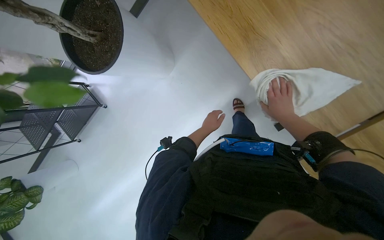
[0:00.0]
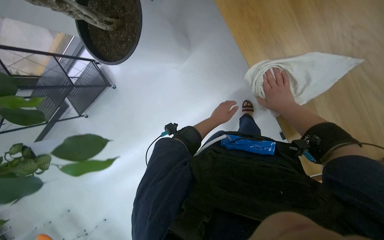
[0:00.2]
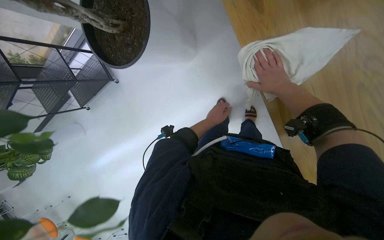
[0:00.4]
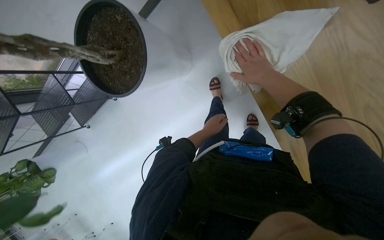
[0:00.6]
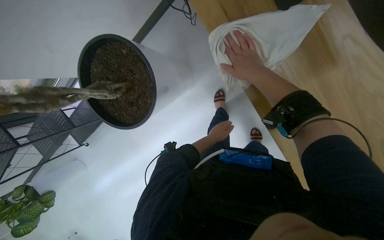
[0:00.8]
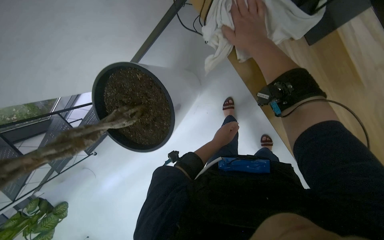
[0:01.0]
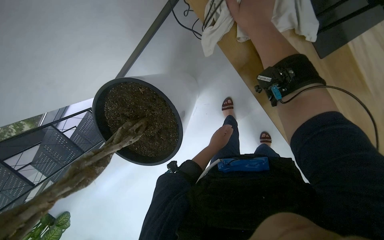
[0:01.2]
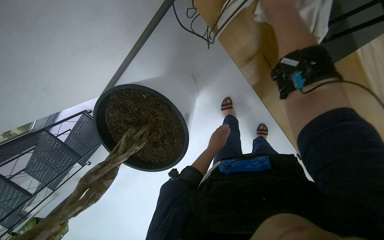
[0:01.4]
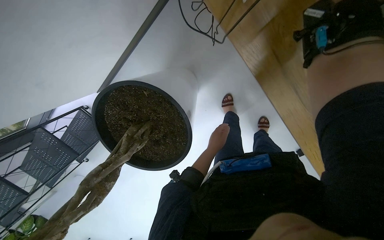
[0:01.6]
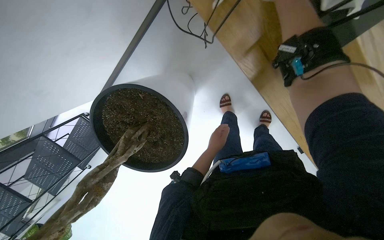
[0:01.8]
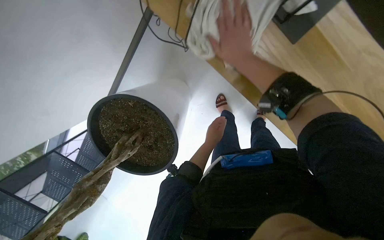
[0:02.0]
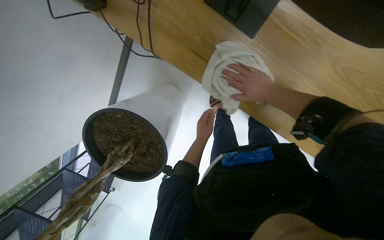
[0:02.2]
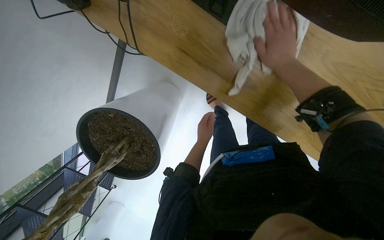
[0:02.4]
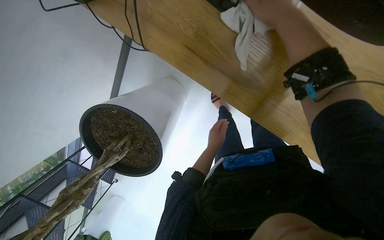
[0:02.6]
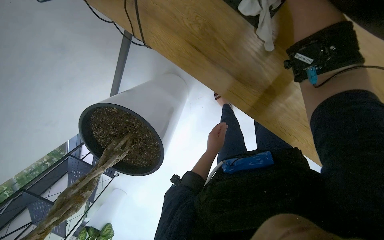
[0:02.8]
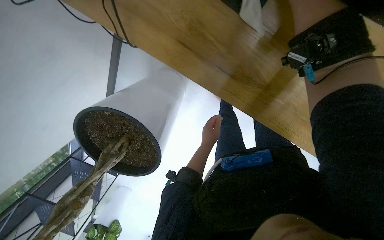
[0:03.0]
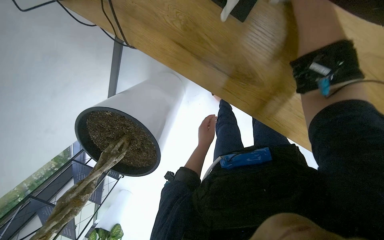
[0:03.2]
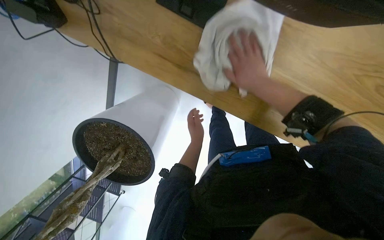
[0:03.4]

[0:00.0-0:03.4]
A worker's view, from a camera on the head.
Job: wiping surfaces.
The whole recording: Wiping wooden table. The worker wipes a wooden table surface with a white cloth.
0:00.0 to 0:01.6: The head travels roughly 50 cm.

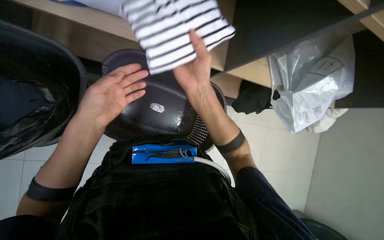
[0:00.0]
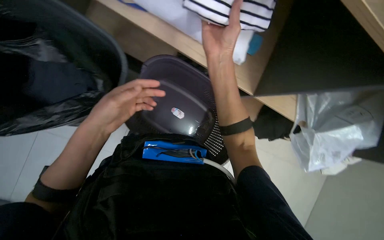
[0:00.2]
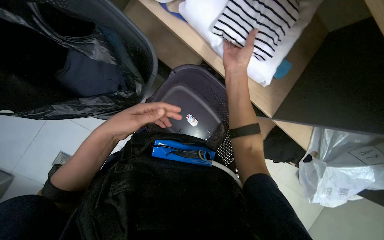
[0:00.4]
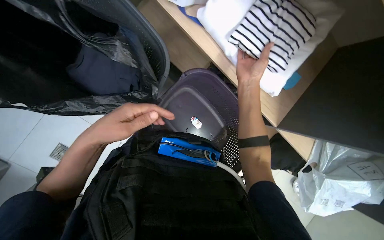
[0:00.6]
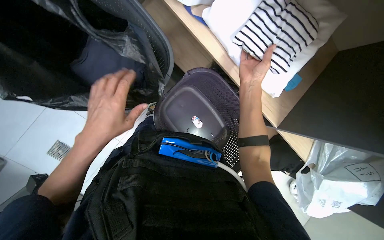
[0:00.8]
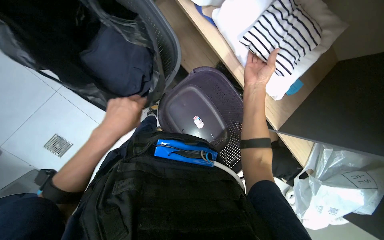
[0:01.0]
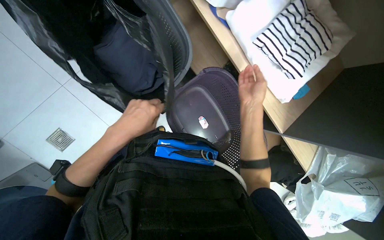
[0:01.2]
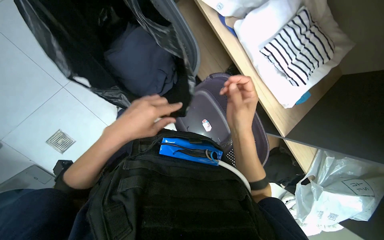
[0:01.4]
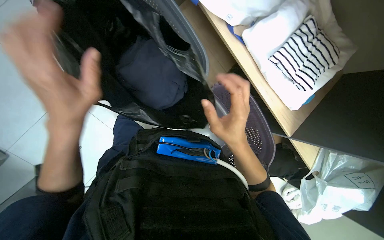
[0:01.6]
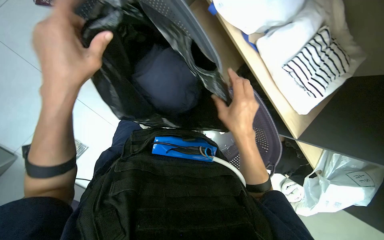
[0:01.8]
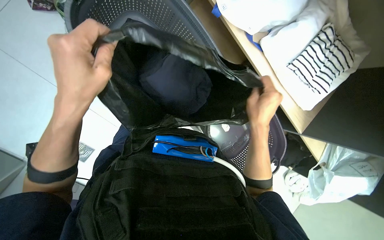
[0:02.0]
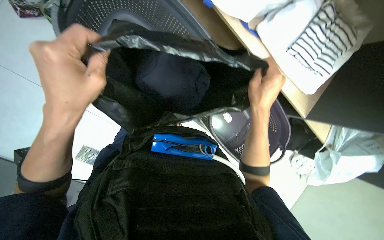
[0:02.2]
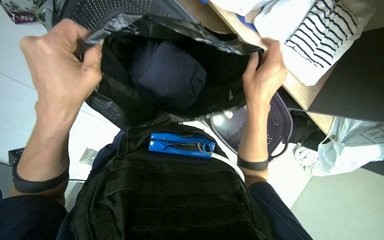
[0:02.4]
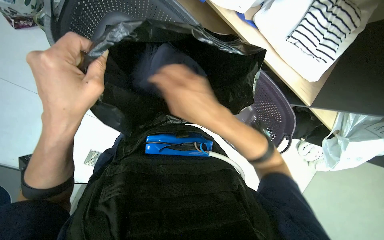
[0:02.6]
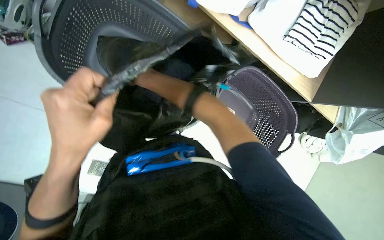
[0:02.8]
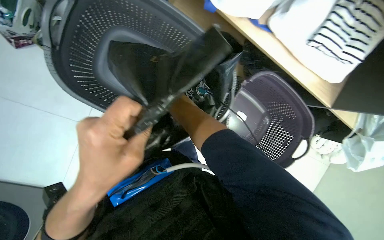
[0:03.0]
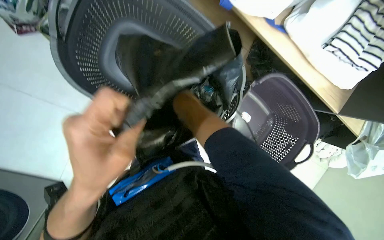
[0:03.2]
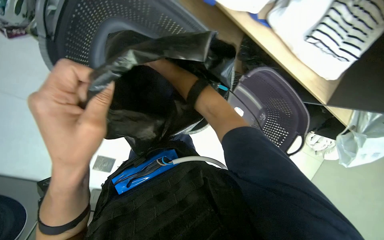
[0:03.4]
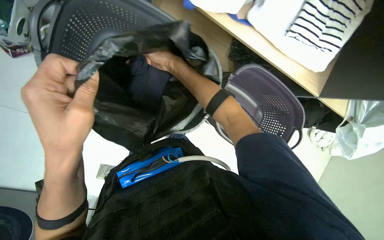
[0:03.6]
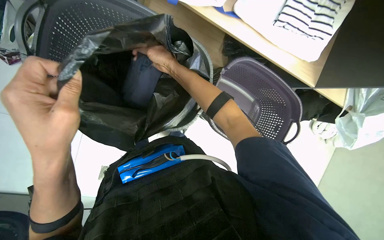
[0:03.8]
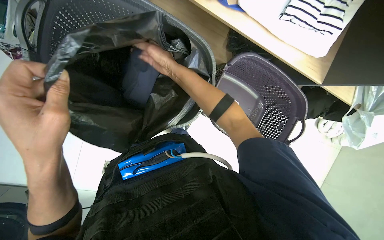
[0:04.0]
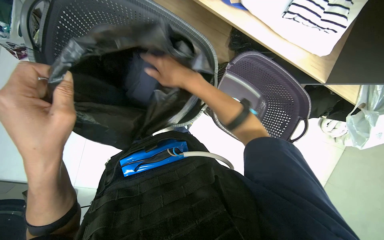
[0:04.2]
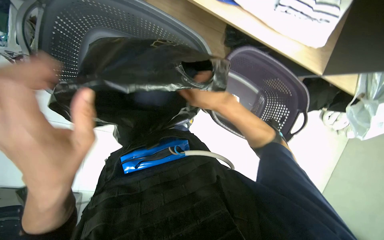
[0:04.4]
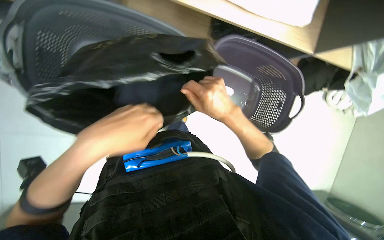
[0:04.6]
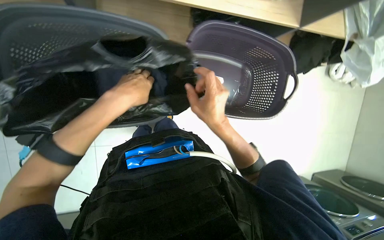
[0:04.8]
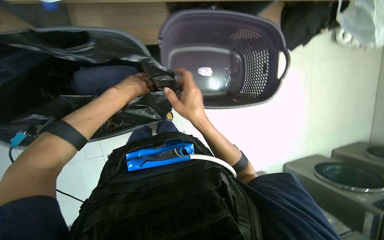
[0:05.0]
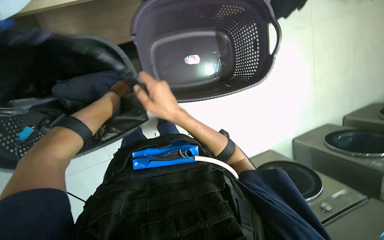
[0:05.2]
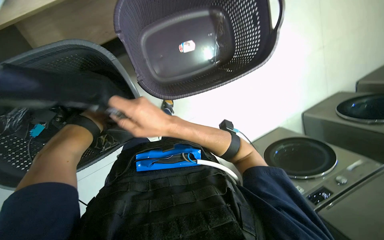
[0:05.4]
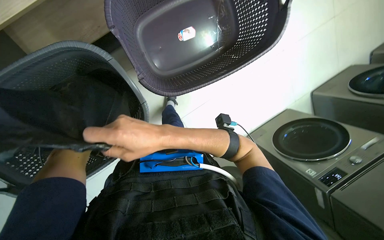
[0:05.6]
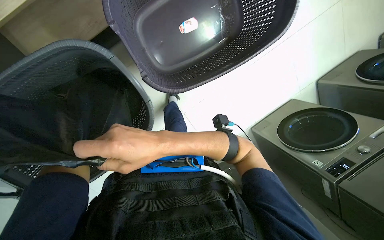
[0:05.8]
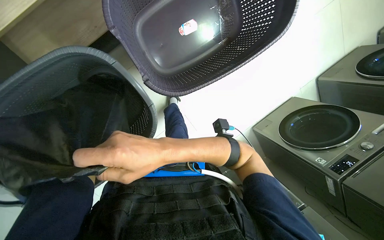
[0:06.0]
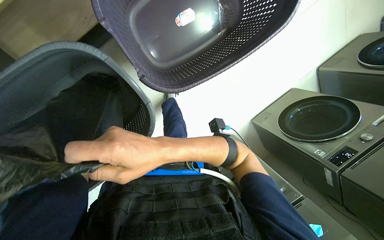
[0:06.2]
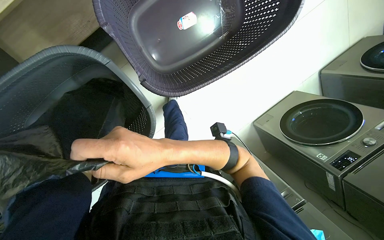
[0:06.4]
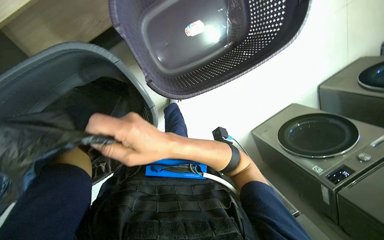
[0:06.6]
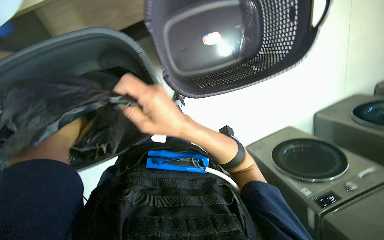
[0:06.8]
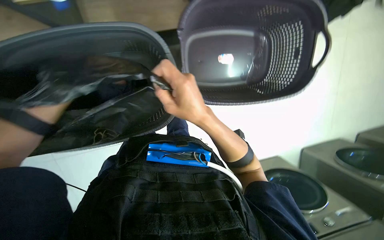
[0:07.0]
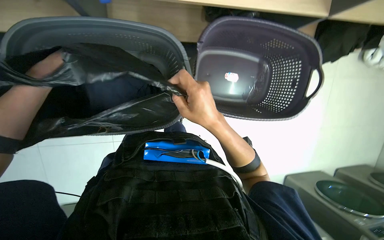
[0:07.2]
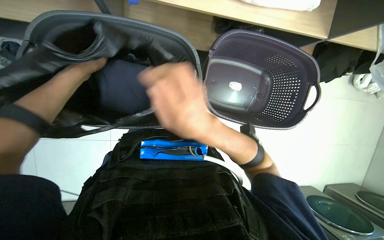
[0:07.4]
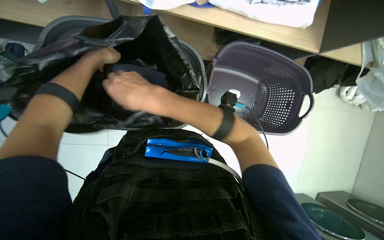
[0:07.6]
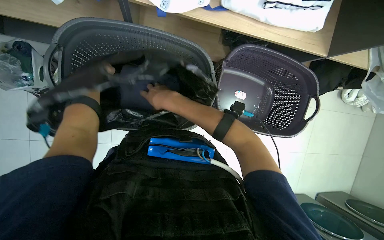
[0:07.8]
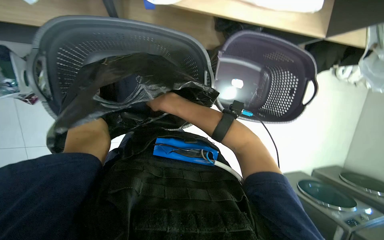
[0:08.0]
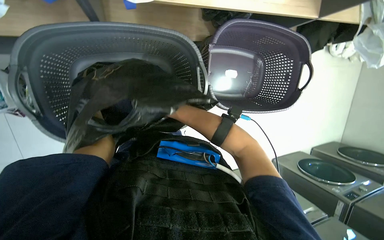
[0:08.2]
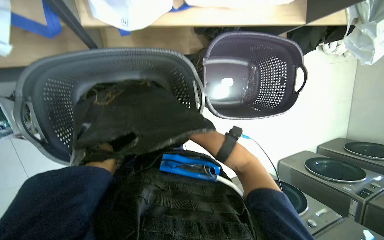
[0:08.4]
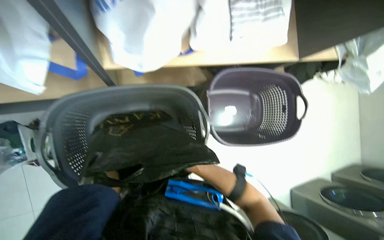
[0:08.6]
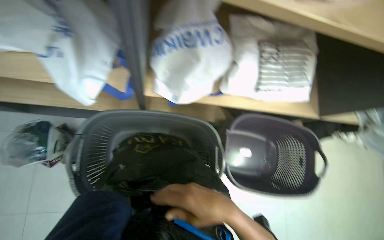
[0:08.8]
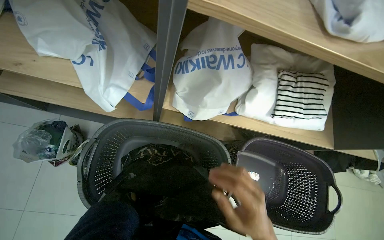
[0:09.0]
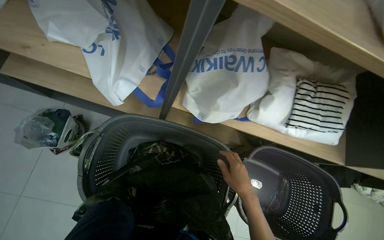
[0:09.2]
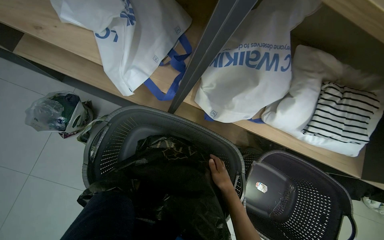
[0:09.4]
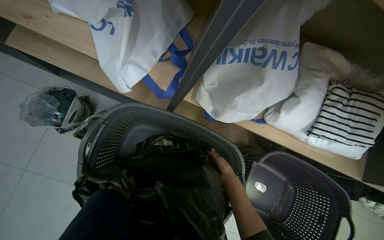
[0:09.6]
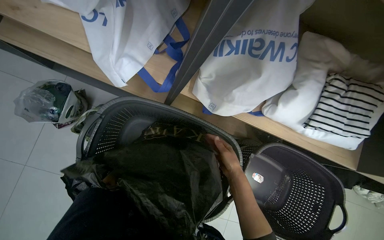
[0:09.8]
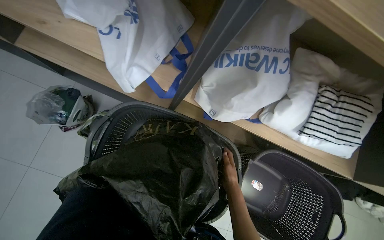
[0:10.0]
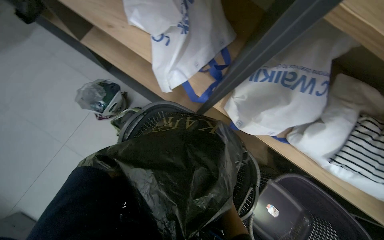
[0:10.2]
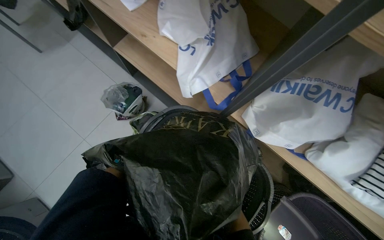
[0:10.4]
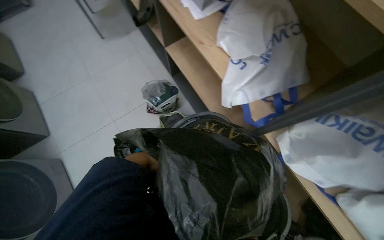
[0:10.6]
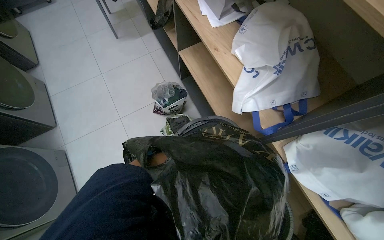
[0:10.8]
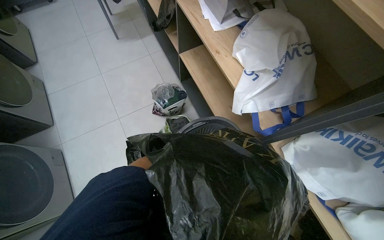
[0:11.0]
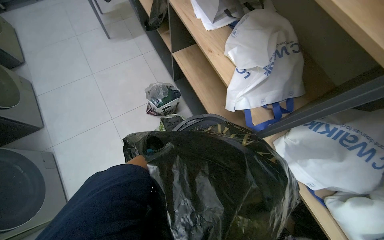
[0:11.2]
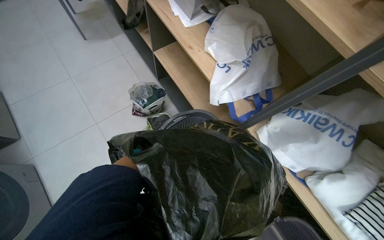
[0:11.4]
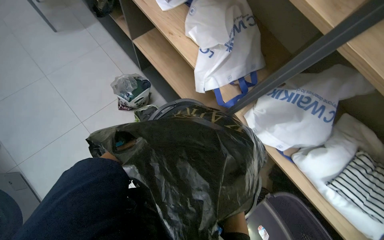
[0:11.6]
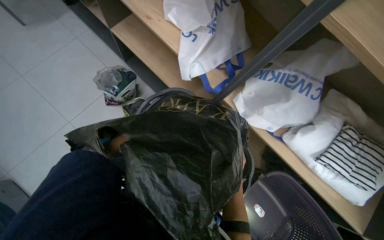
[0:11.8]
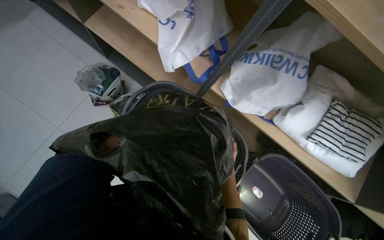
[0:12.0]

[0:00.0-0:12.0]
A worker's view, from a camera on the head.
Job: managing laundry.
The whole recording: Packing clothes into a bag. The worker transfers folded clothes from a basket and shelf into a black bag.
0:00.0 to 0:01.6: Everything in view rotates approximately 35 degrees clockwise.
0:01.6 to 0:03.0: The view tilts some 15 degrees downward.
0:04.4 to 0:06.0: The camera is aimed approximately 20 degrees further to the left. The wearer looks approximately 25 degrees further downward. Everything in view rotates approximately 45 degrees counterclockwise.
0:06.0 to 0:07.6: The camera pitches upward, by about 20 degrees. The scene turns approximately 40 degrees clockwise in the picture.
0:07.6 to 0:09.0: The camera pitches upward, by some 20 degrees.
0:09.0 to 0:10.4: The wearer looks approximately 30 degrees further to the left.

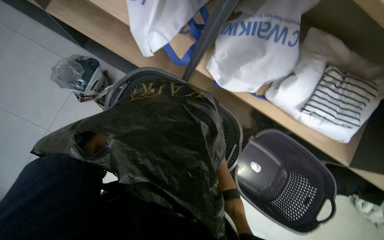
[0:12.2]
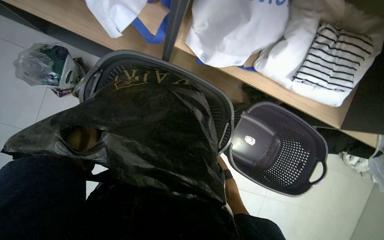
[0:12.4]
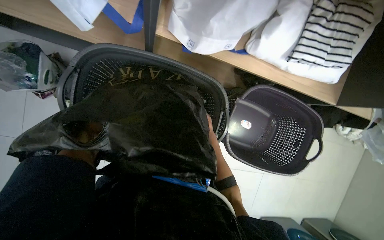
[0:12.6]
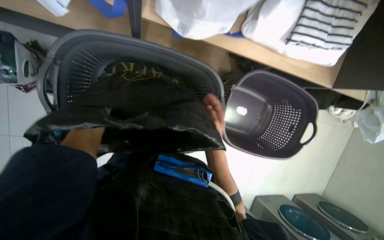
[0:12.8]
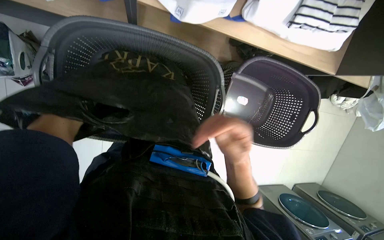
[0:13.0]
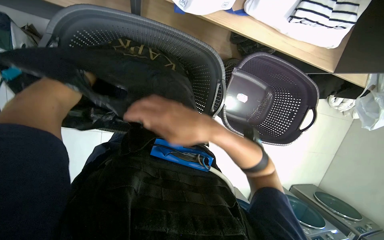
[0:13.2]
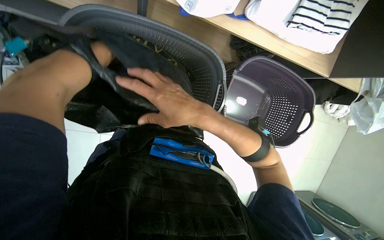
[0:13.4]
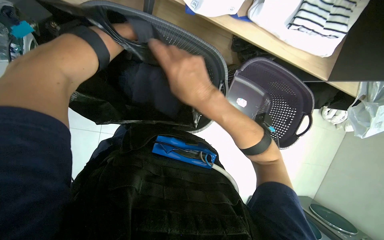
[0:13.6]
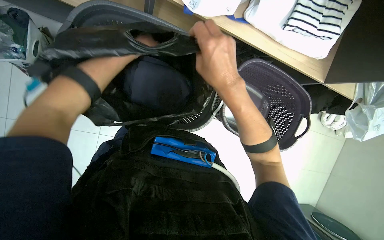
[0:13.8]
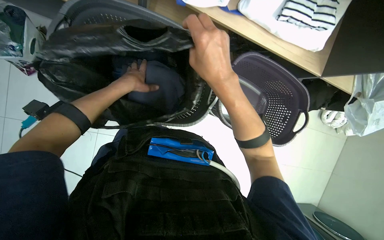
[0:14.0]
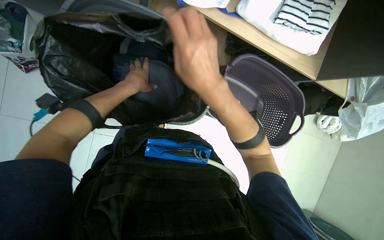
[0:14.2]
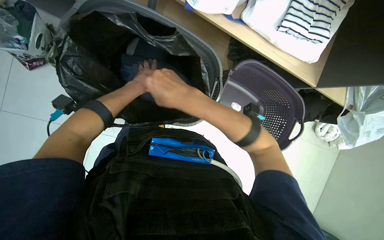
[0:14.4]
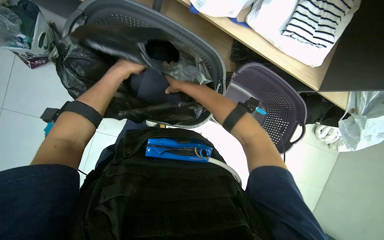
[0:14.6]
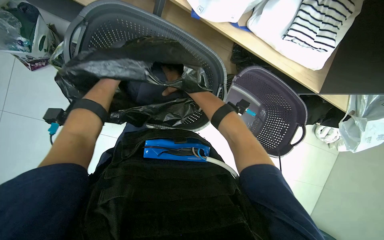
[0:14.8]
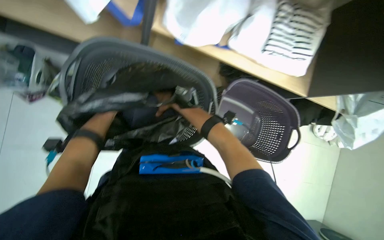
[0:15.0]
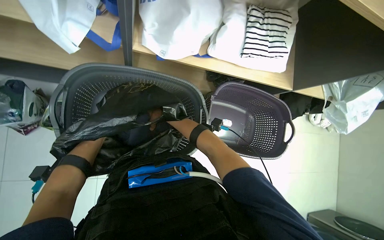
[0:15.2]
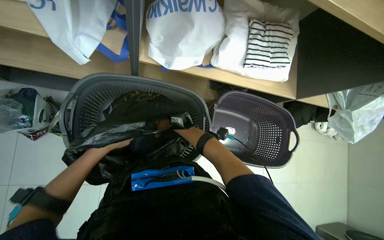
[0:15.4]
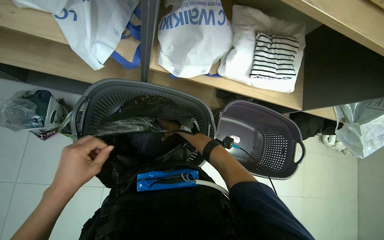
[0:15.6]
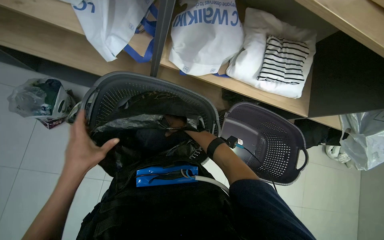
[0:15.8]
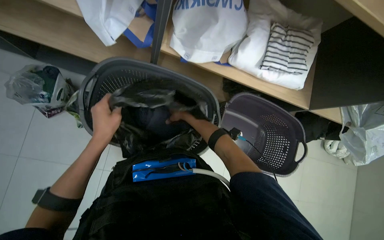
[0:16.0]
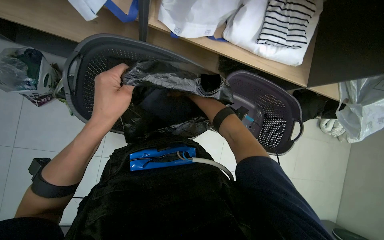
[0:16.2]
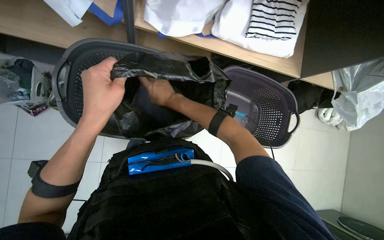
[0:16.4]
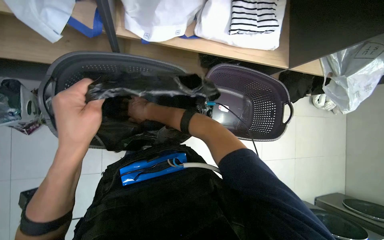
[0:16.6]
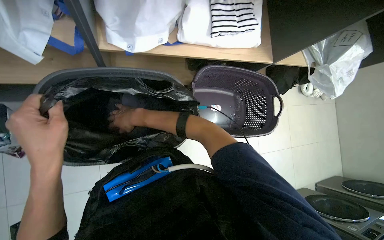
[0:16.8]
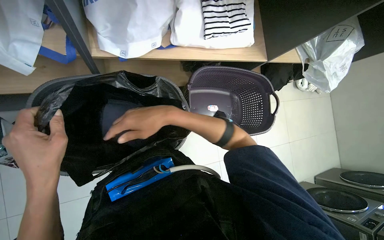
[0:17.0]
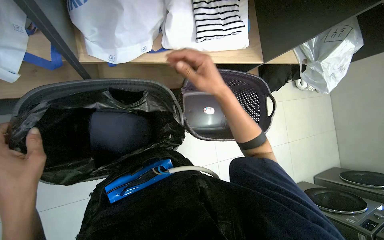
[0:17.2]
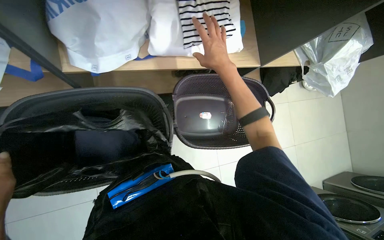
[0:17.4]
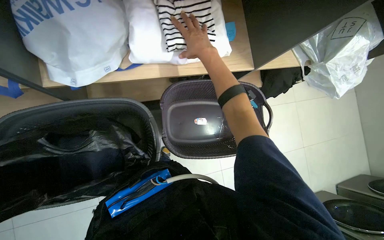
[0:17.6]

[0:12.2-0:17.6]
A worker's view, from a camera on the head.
Job: managing laundry.
The whole recording: Packing clothes into a bag. The worker transfers folded clothes from a basket and shelf into a black bag.
0:12.2 to 0:13.6: The camera pitches downward, by approximately 20 degrees.
0:16.2 to 0:17.6: The right hand moves up the picture and nearer to the camera, some 30 cm.
